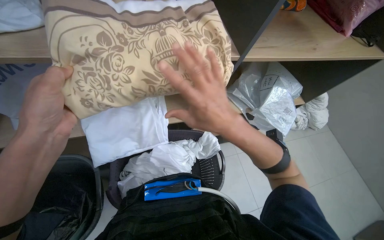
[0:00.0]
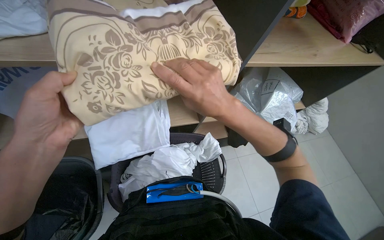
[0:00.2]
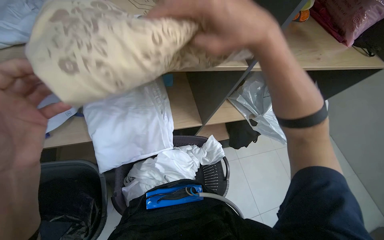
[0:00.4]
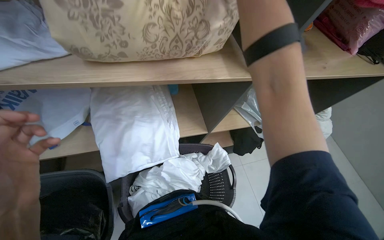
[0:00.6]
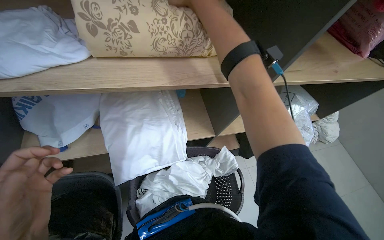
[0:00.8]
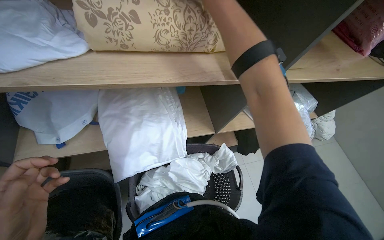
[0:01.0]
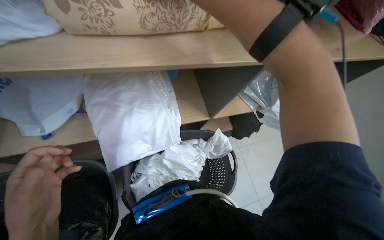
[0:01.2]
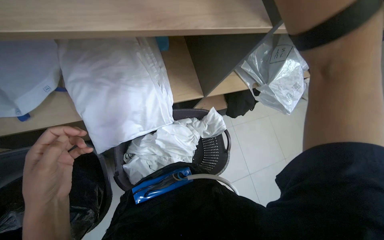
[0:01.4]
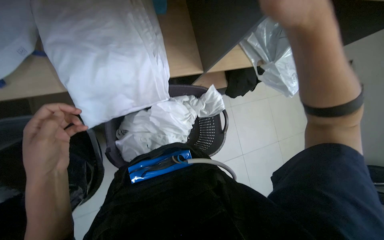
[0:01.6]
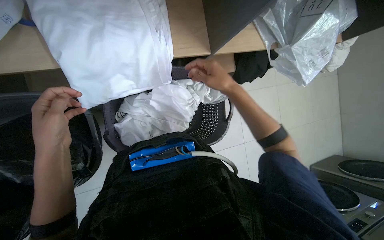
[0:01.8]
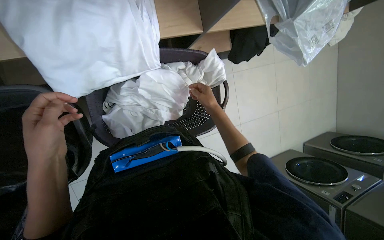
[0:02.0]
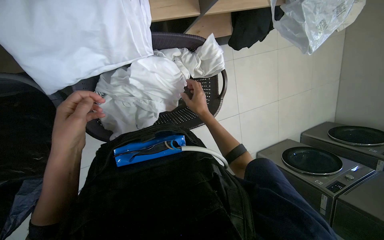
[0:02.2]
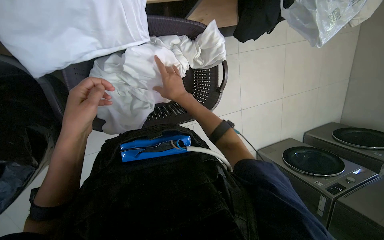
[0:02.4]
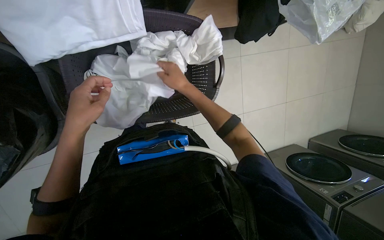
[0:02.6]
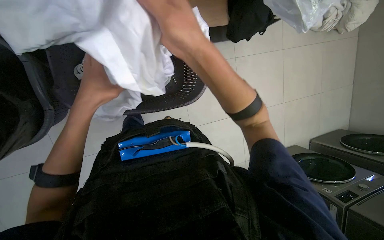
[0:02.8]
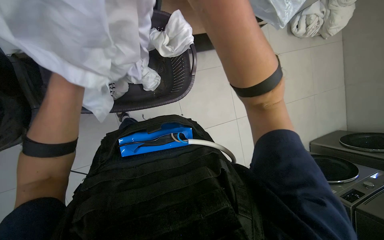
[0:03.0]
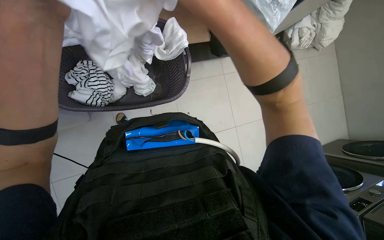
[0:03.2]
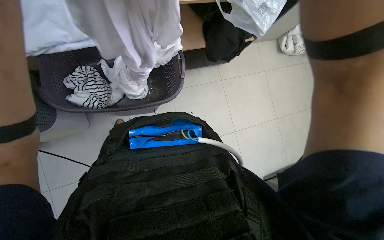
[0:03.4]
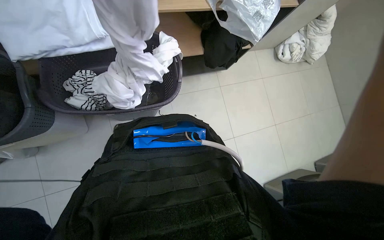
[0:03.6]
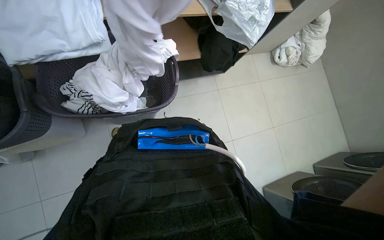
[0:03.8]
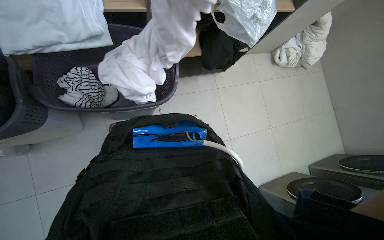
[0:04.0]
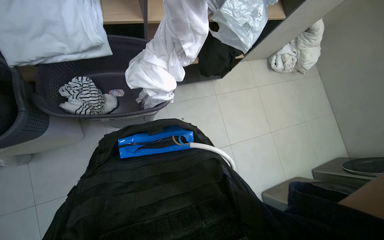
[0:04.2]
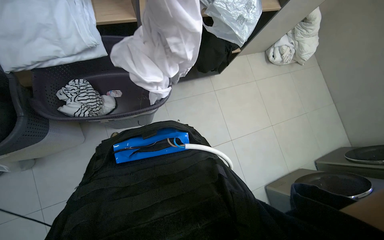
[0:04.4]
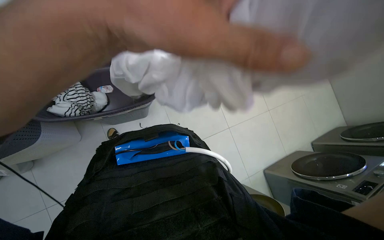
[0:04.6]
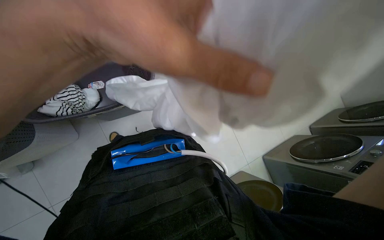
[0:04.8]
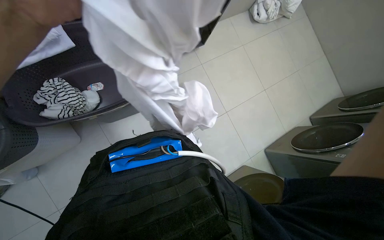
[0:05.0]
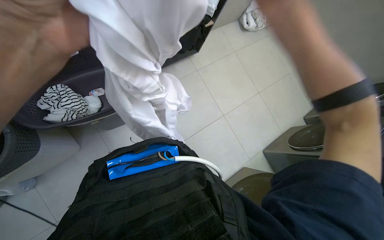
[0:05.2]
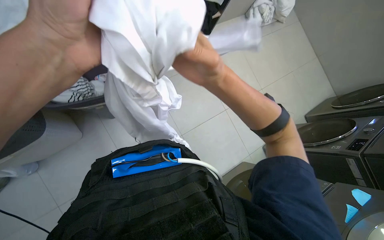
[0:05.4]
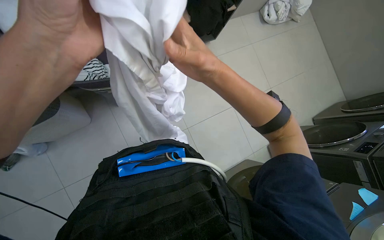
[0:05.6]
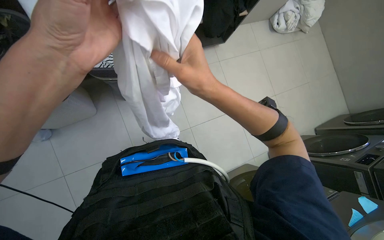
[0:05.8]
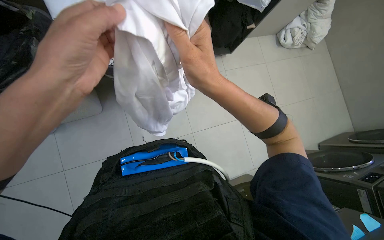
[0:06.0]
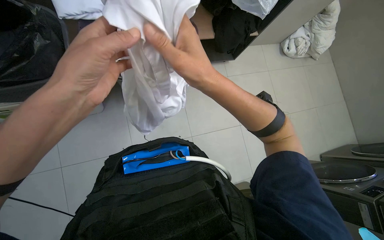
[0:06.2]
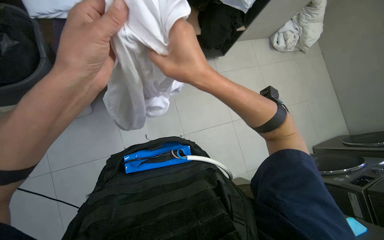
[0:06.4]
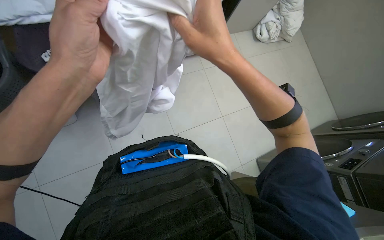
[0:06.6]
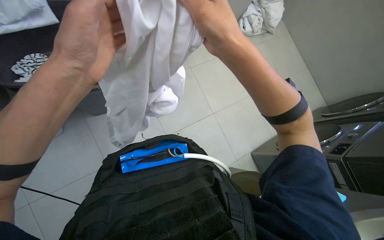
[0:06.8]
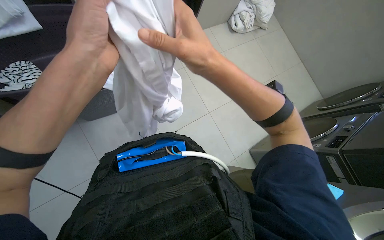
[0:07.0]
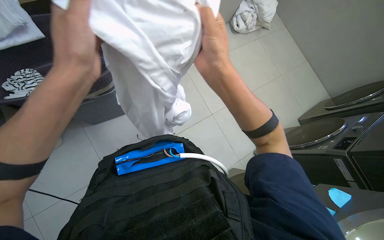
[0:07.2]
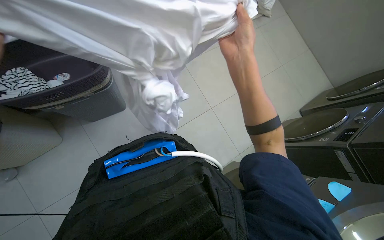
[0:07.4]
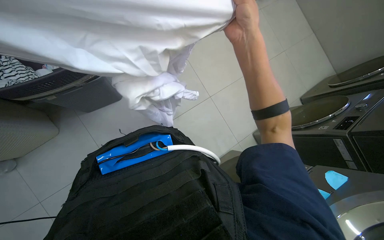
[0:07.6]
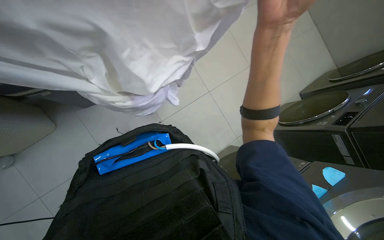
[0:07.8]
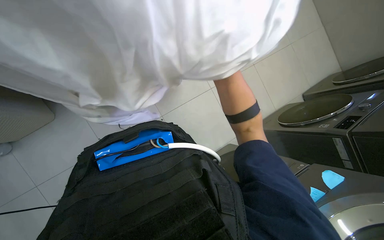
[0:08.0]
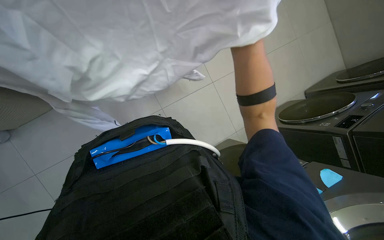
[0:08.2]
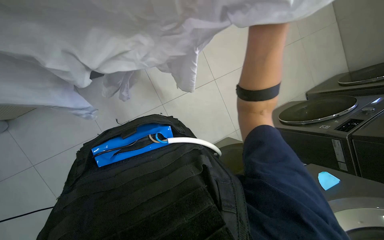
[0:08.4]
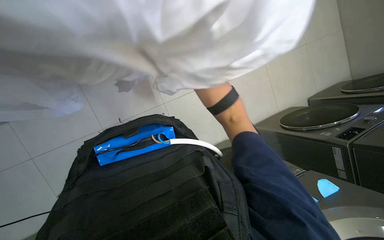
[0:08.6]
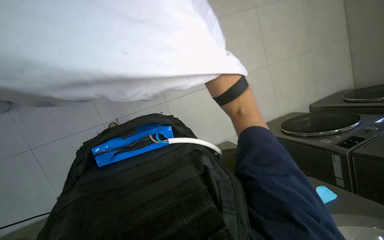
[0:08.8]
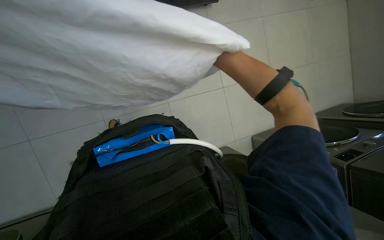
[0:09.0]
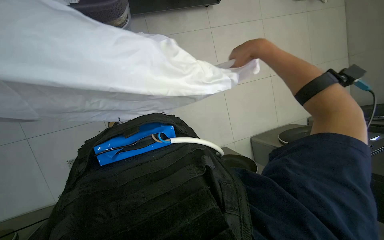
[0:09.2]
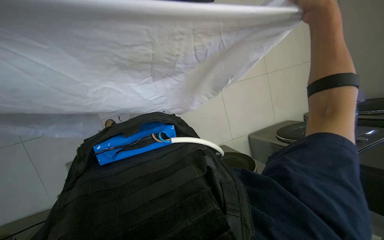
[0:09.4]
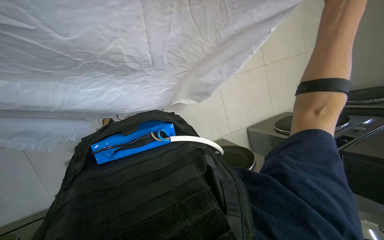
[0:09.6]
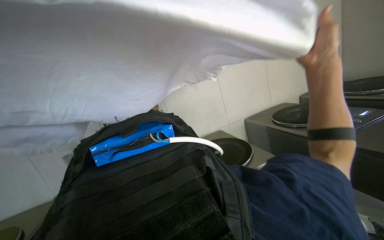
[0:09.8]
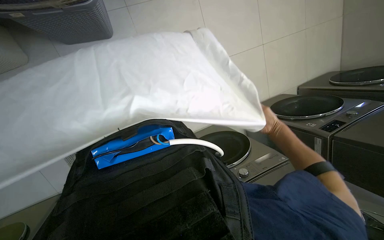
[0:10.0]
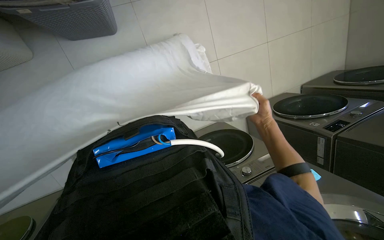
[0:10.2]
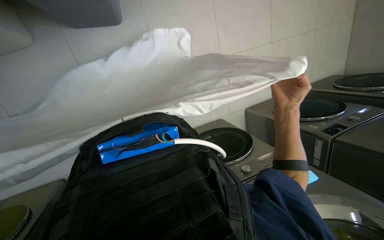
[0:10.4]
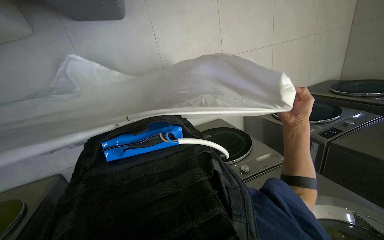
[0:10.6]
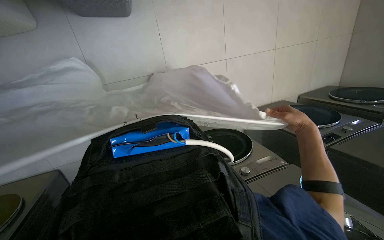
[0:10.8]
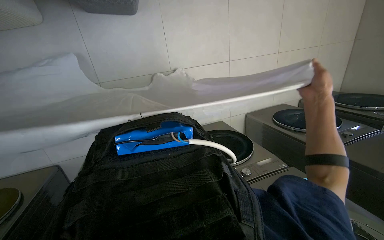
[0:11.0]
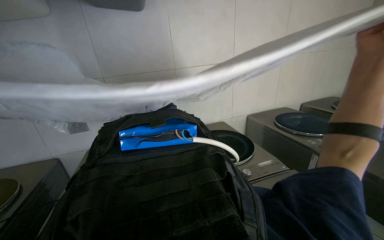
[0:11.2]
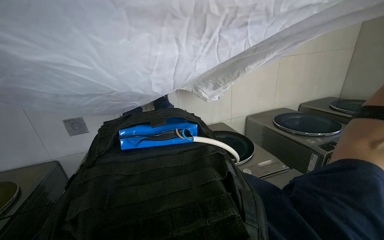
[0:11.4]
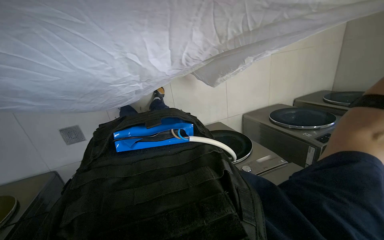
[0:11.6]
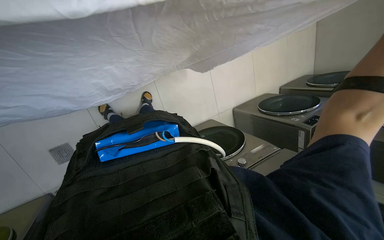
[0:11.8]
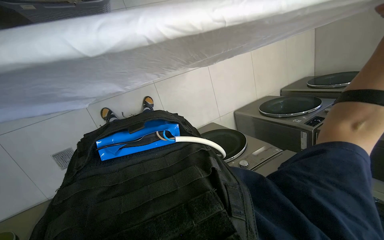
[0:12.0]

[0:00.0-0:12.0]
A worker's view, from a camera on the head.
Job: managing laundry.
The whole recording: Folding and organizing laundry items. The worker picks various laundry items from a basket, shakes them out, folds them, and places them onto a shelf.
0:00.0 to 0:01.6: The view tips downward by some 20 degrees.
0:01.6 to 0:03.0: The right hand moves approximately 50 cm farther from the camera and comes back.
0:06.0 to 0:07.6: The right hand travels to the right and up the picture by some 20 cm.
0:09.0 to 0:10.4: The right hand goes nearer and farther, roughly 30 cm each way, reversing 2 times.

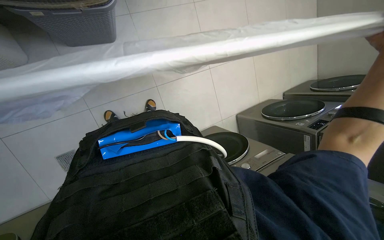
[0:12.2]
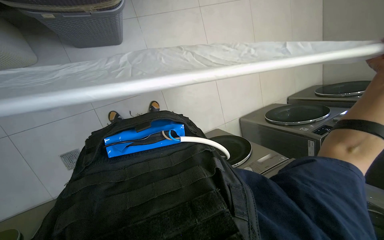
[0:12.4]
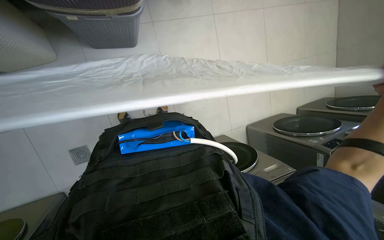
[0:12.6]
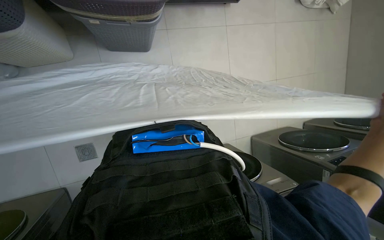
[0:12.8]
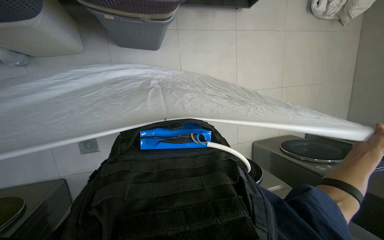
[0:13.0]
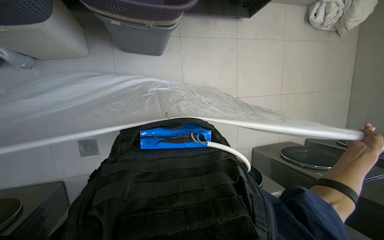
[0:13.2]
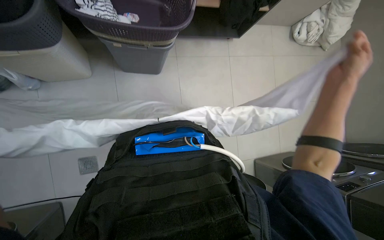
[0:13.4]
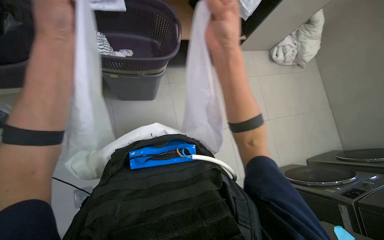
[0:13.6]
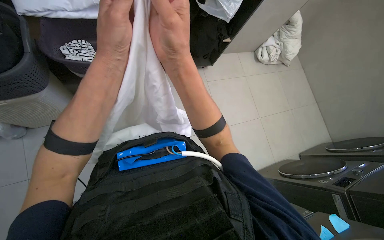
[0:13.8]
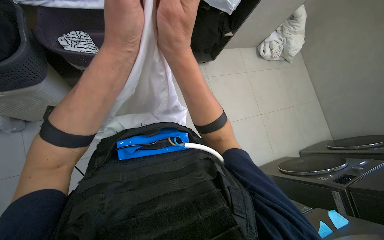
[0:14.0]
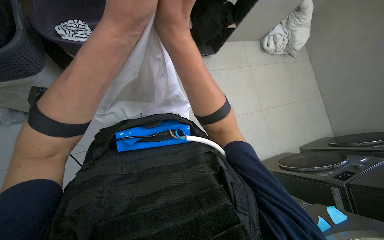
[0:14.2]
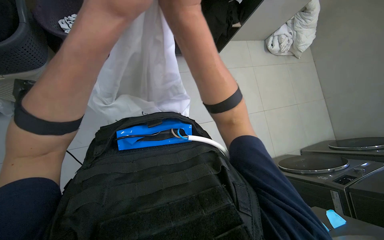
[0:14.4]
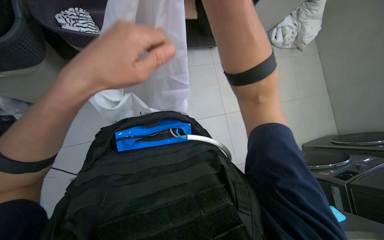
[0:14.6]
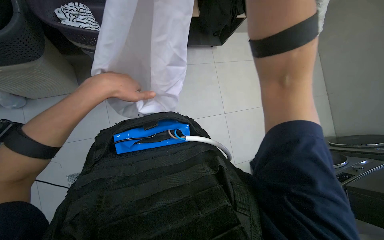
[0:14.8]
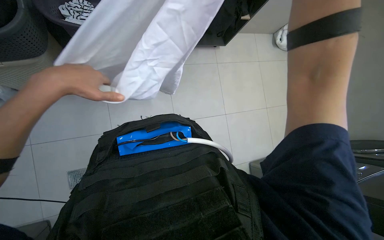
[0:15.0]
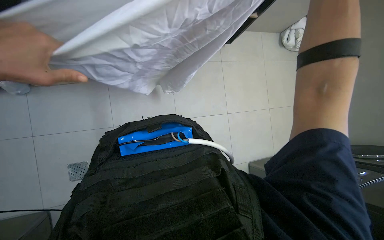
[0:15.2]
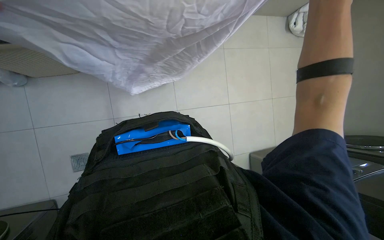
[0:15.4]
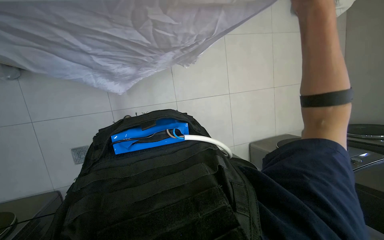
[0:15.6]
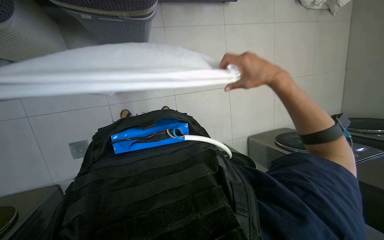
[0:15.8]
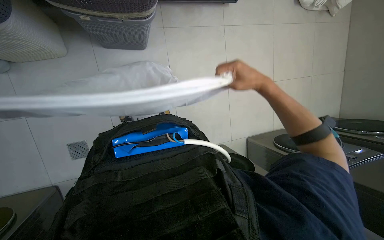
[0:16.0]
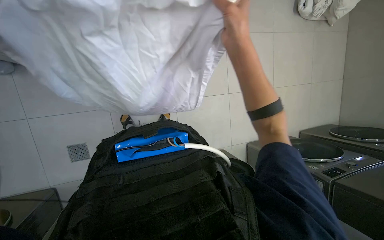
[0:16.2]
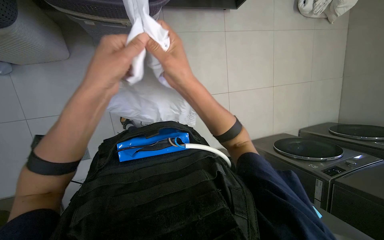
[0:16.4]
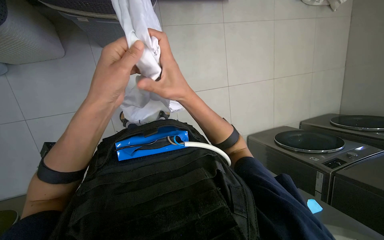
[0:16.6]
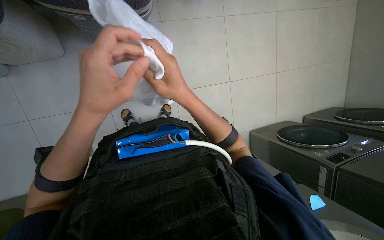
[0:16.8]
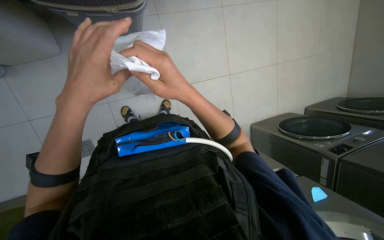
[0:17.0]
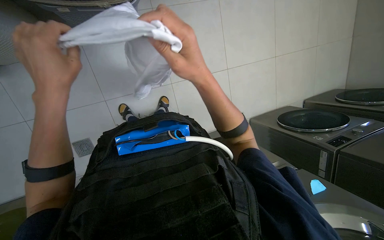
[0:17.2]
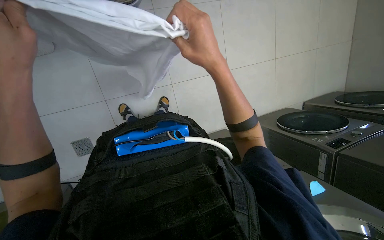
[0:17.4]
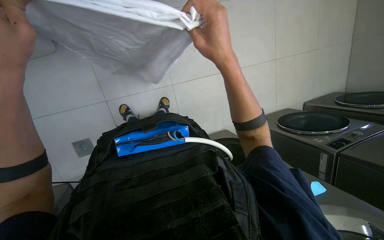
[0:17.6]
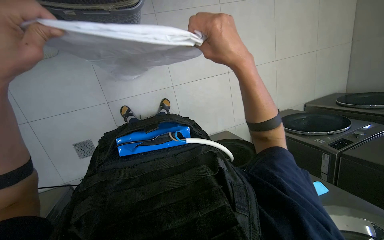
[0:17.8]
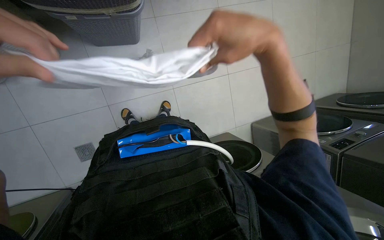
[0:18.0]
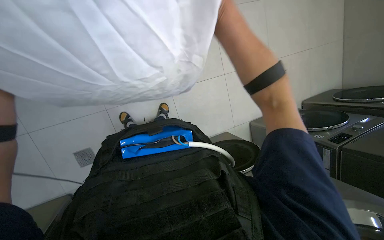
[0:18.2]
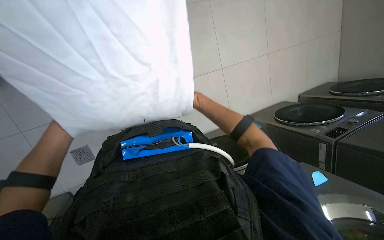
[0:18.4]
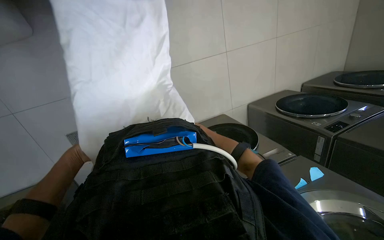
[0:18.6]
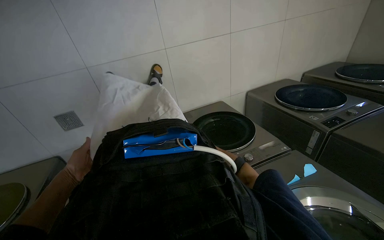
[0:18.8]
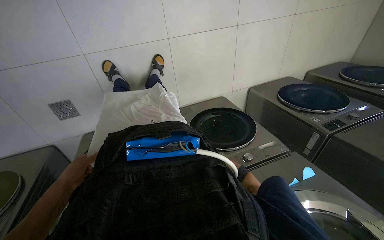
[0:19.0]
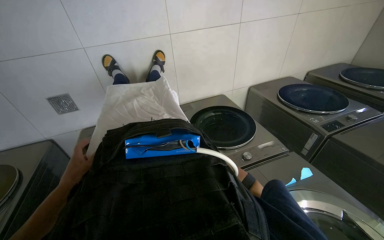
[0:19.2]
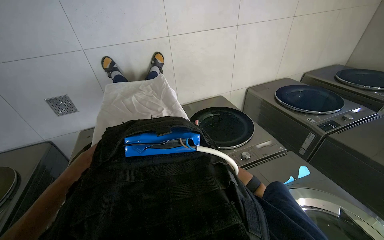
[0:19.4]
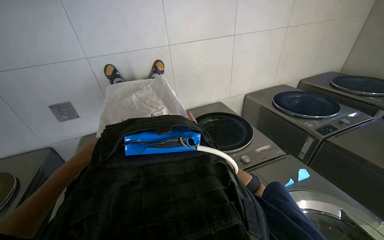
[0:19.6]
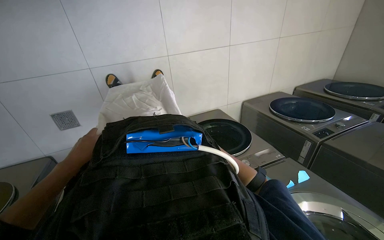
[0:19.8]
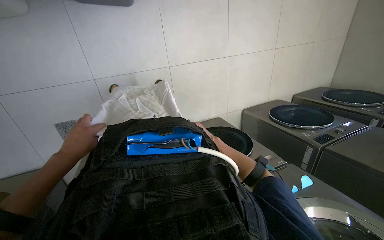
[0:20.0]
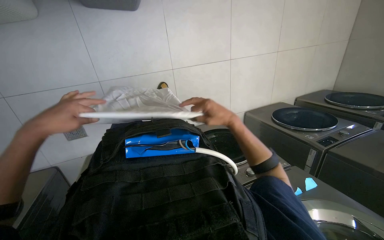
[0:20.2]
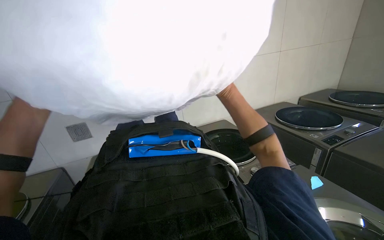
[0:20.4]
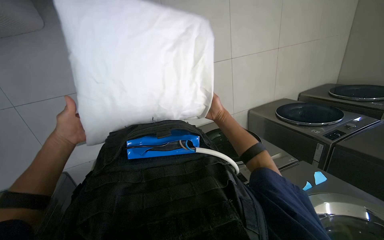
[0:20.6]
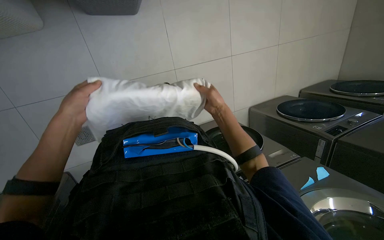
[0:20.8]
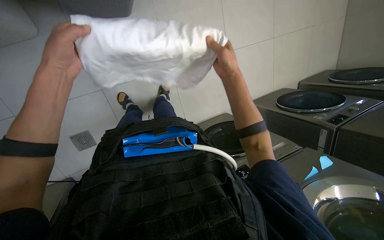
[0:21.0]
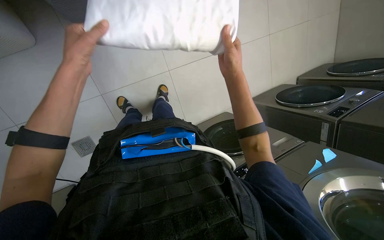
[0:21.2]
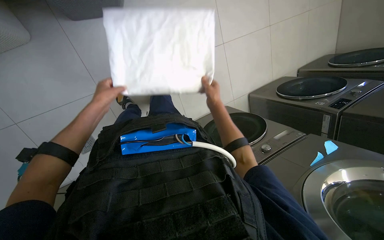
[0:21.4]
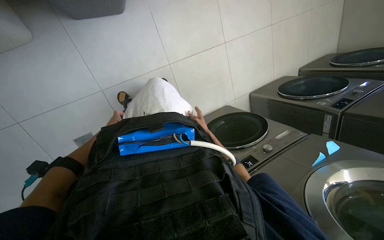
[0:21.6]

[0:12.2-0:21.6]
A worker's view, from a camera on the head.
Job: managing laundry.
The whole recording: Folding and organizing laundry items. The worker picks various laundry items from a basket, shakes them out, folds them, and places them onto a shelf.
0:12.2 to 0:13.8: The wearer looks about 25 degrees further upward.
0:20.0 to 0:21.6: The right hand goes nearer and farther, approximately 35 cm each way, reversing 3 times.
